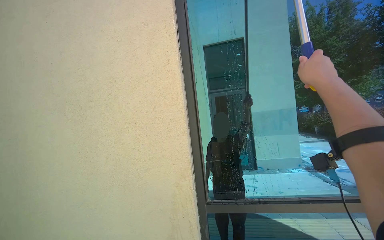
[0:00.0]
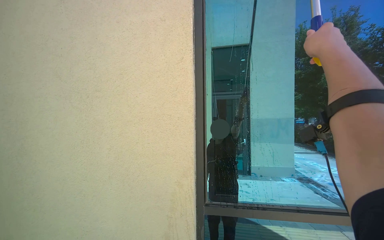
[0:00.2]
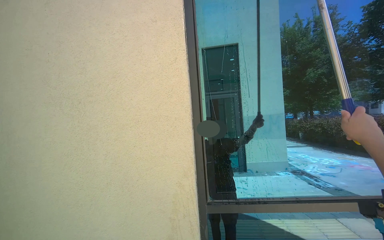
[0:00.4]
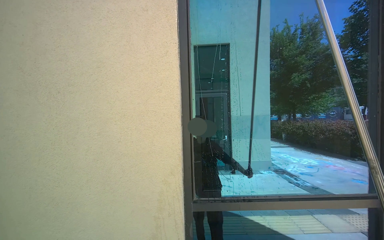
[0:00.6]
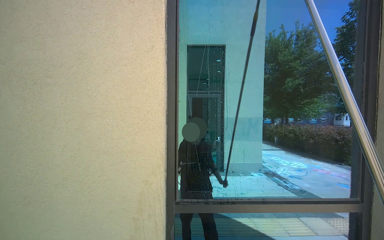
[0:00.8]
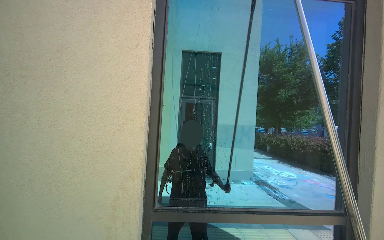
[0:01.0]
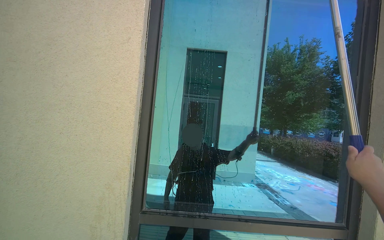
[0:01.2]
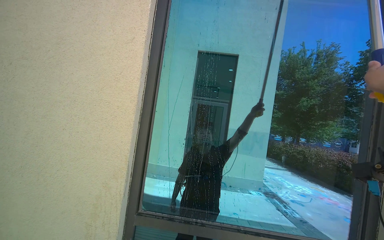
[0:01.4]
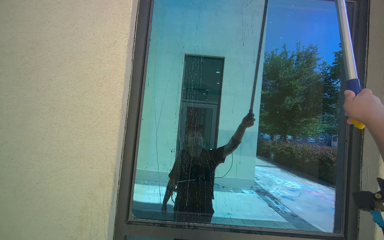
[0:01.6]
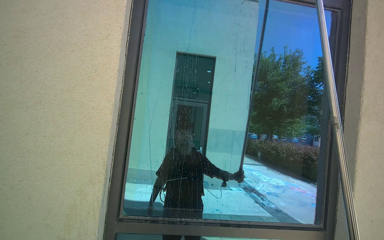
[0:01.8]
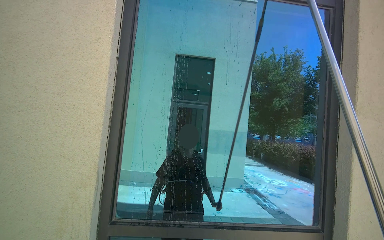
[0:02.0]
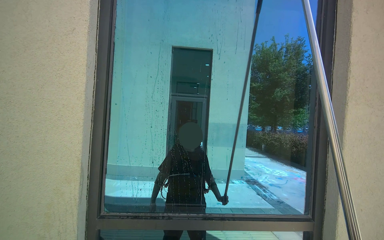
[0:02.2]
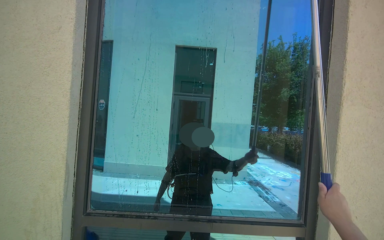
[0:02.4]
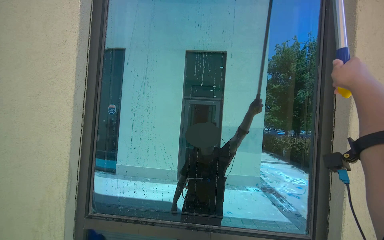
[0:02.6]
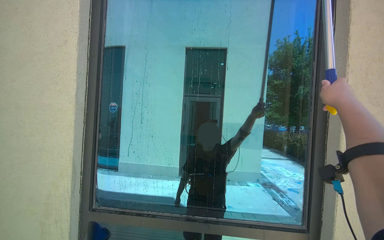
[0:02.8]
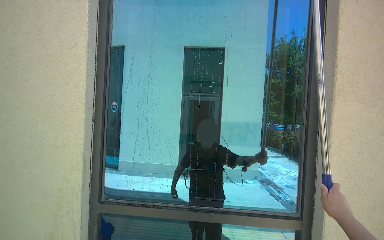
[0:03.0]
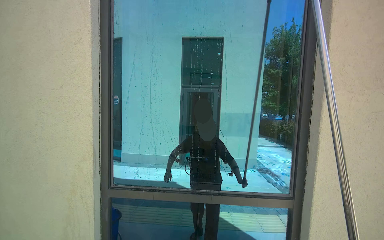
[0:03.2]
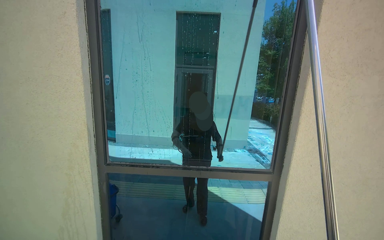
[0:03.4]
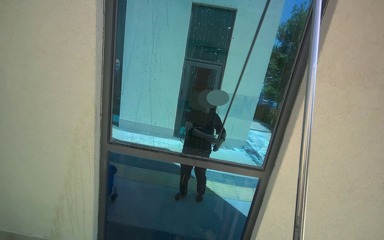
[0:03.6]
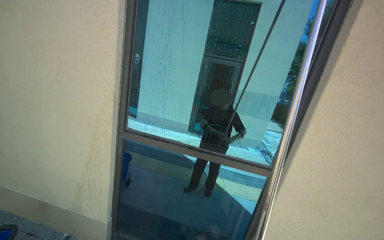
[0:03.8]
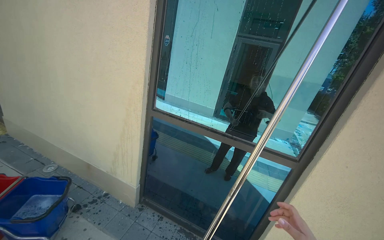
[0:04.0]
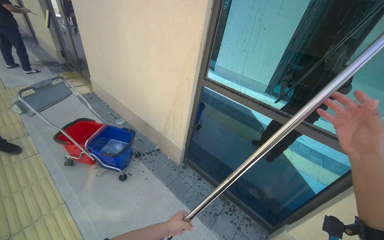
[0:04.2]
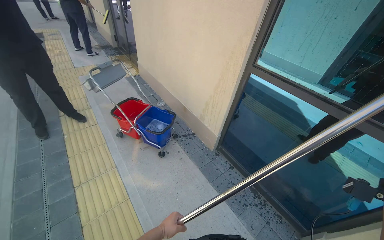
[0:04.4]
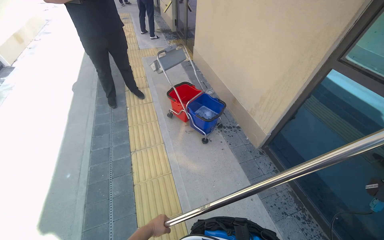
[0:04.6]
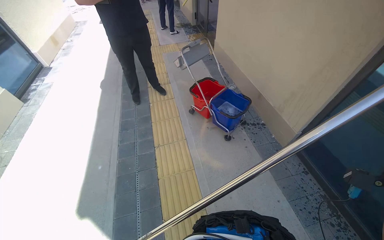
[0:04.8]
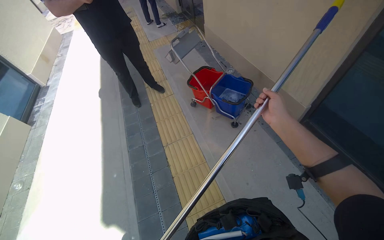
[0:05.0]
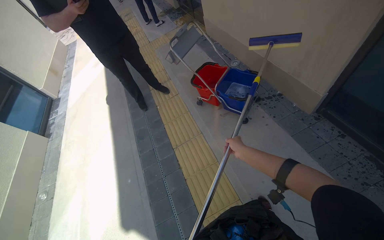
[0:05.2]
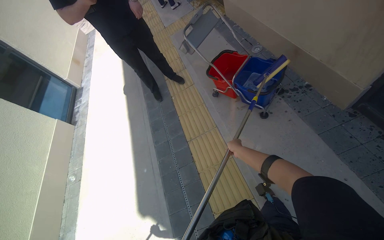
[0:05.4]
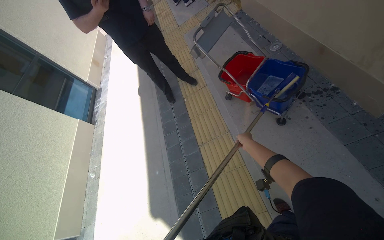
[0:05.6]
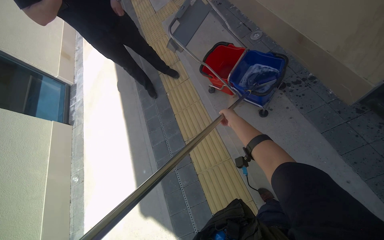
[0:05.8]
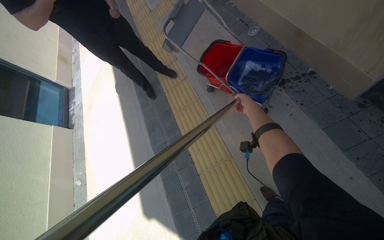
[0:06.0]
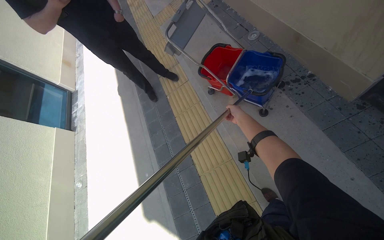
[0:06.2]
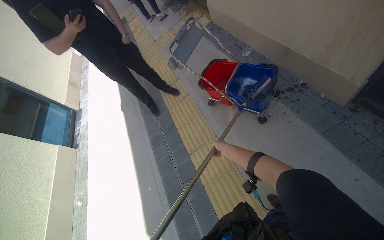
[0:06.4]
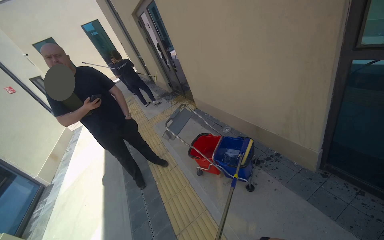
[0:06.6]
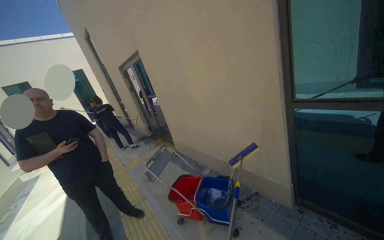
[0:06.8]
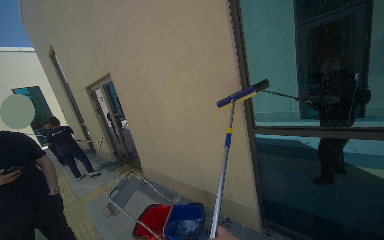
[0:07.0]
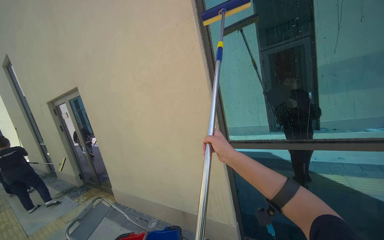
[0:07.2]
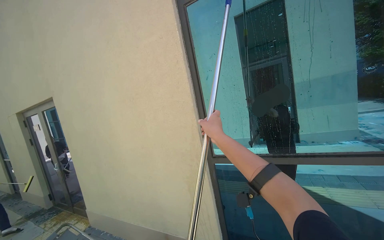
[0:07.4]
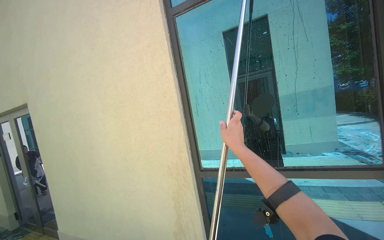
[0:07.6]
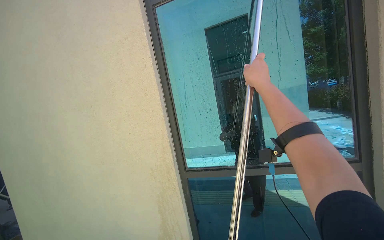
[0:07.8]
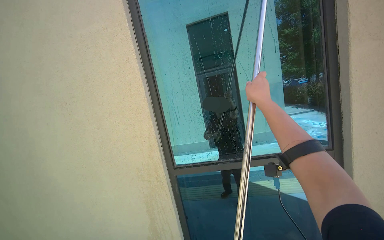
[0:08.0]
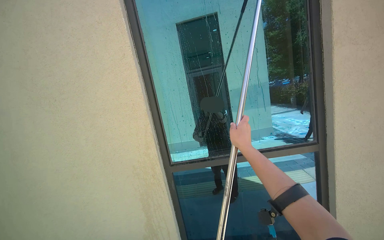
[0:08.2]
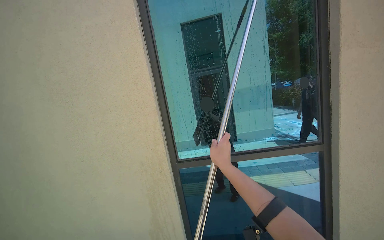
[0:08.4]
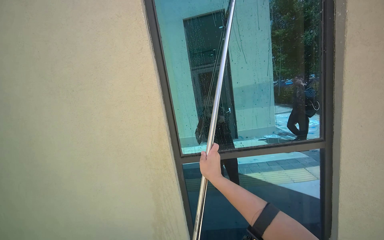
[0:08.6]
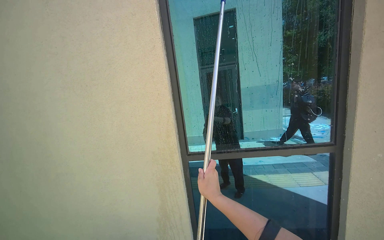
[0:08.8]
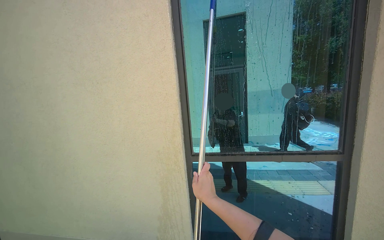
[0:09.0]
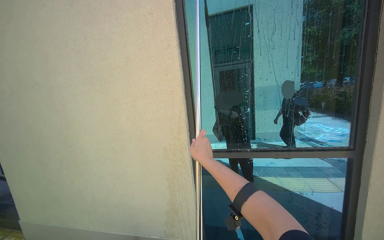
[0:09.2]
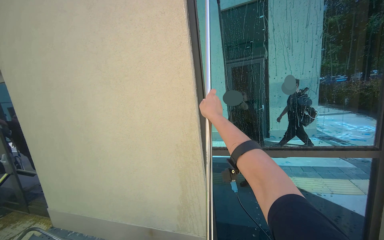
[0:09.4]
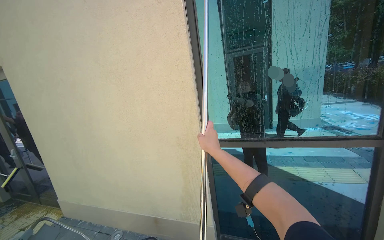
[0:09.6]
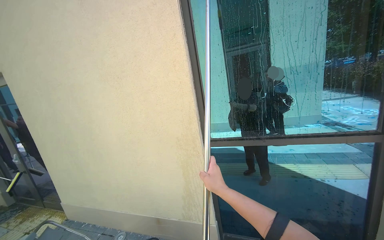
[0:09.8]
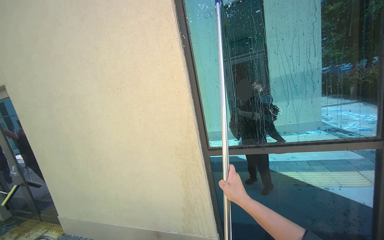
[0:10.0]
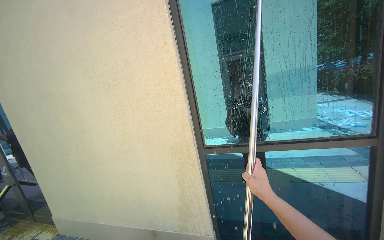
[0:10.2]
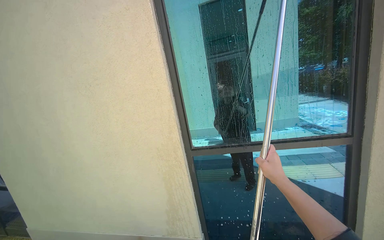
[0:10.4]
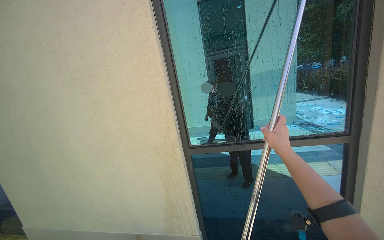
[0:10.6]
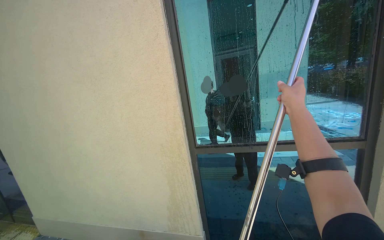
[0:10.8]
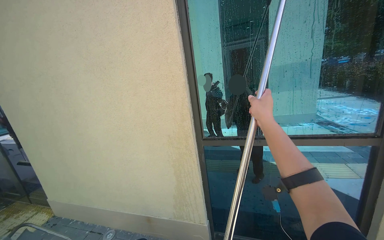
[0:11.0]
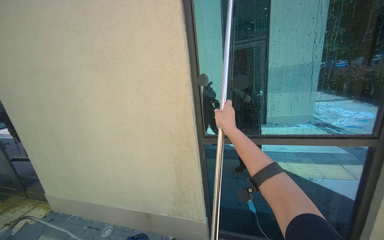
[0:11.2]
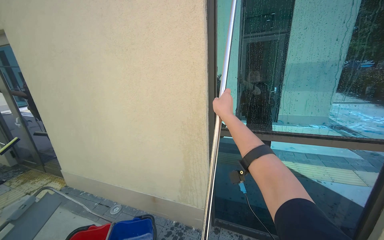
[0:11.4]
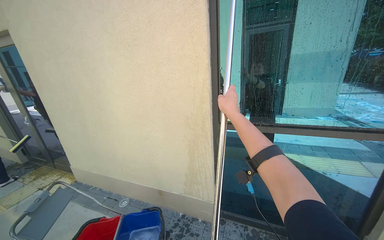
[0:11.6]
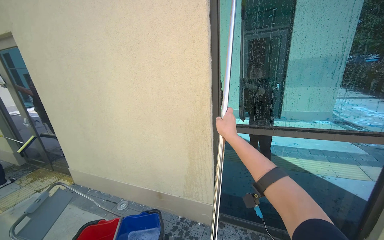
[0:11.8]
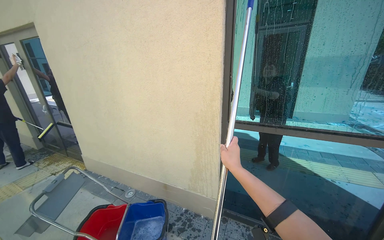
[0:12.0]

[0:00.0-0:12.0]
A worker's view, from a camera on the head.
Job: cleaning windows.
The whole recording: Cleaning building windows. The worker scrubs the building windows with a long-handled squeegee, frequently dipping it into a bucket.
0:03.0 to 0:04.4: The wearer looks approximately 50 degrees further to the left. The view tips downward by approximately 35 degrees.
0:04.4 to 0:06.0: The head travels roughly 50 cm. The view pans to the left by roughly 35 degrees. The view tips downward by roughly 25 degrees.
0:06.0 to 0:07.6: The view swings some 40 degrees to the right. The view tips upward by some 80 degrees.
0:07.6 to 0:09.0: The right hand travels down the picture and to the left by about 30 cm.
0:09.0 to 0:10.4: The right hand heads to the right, covering about 30 cm, and travels up the picture and back again, some 25 cm each way.
0:10.4 to 0:12.0: The right hand is displaced to the left by some 30 cm, and reaches some 20 cm up the picture, then returns.

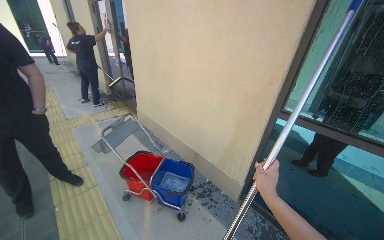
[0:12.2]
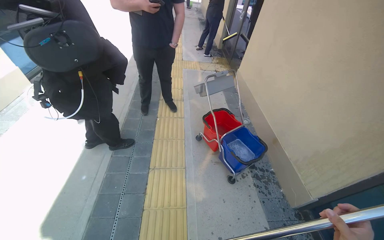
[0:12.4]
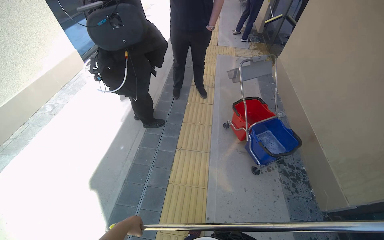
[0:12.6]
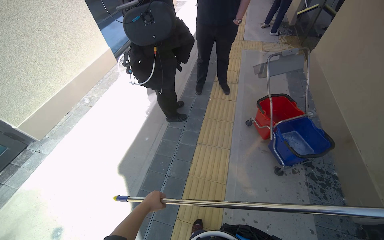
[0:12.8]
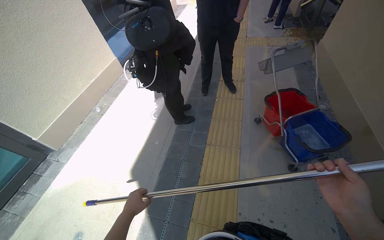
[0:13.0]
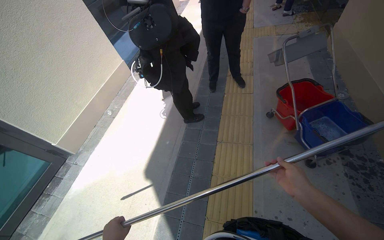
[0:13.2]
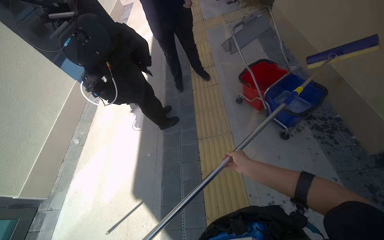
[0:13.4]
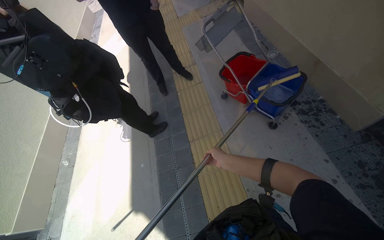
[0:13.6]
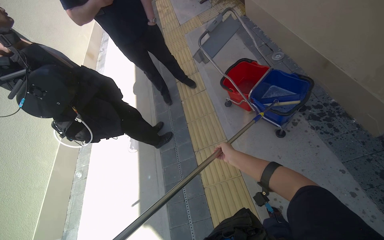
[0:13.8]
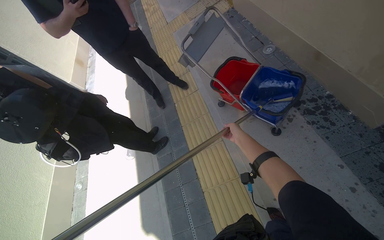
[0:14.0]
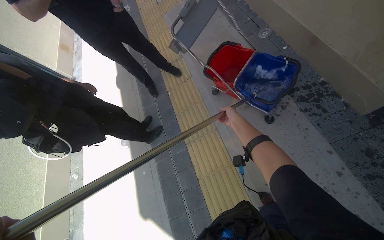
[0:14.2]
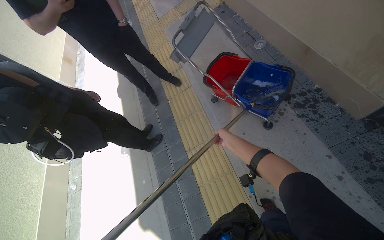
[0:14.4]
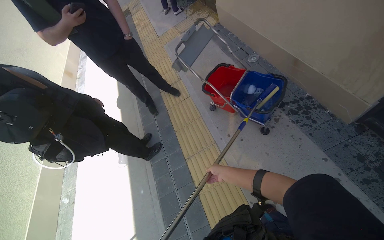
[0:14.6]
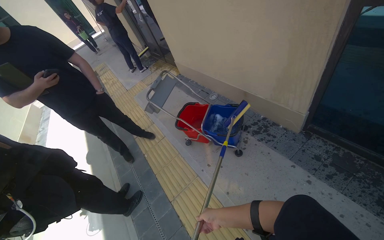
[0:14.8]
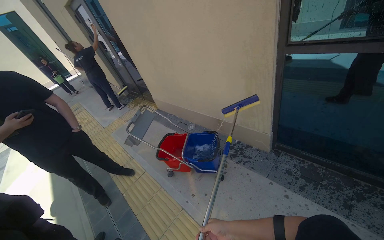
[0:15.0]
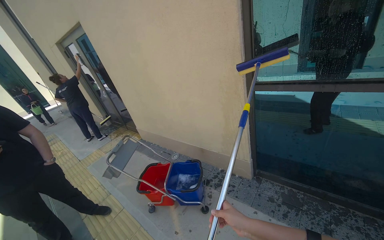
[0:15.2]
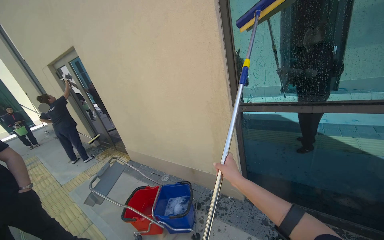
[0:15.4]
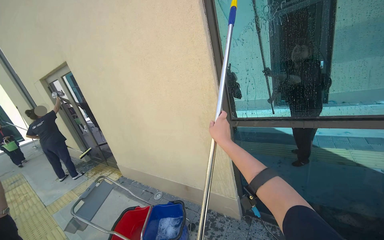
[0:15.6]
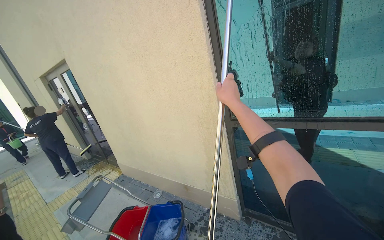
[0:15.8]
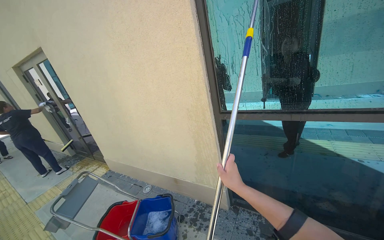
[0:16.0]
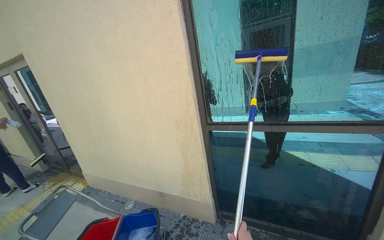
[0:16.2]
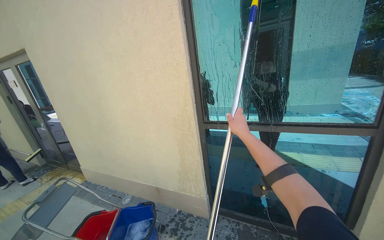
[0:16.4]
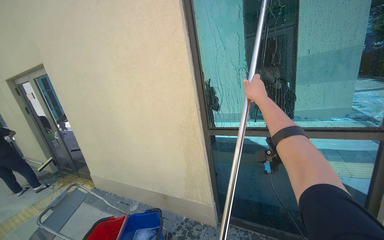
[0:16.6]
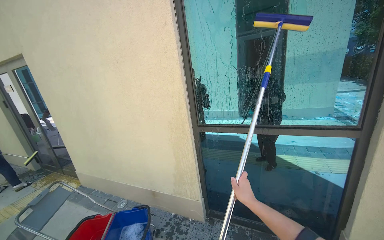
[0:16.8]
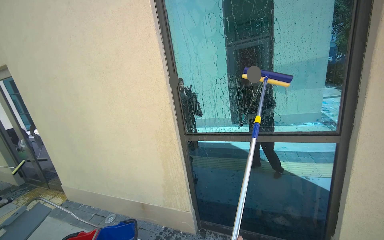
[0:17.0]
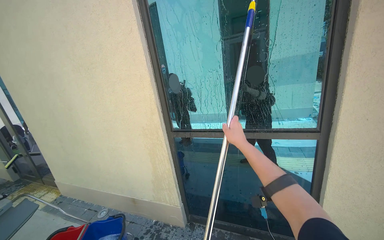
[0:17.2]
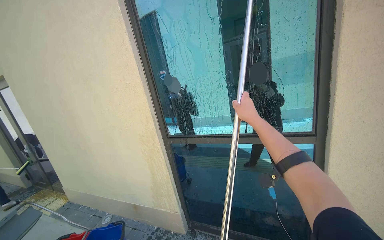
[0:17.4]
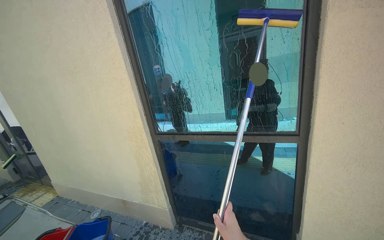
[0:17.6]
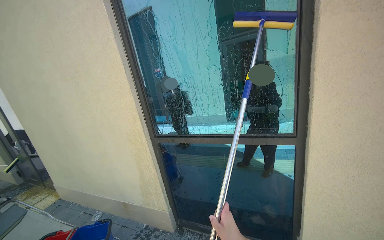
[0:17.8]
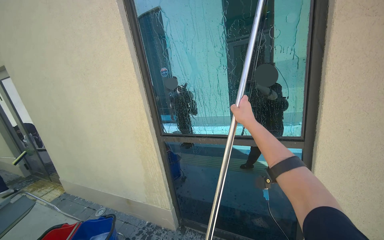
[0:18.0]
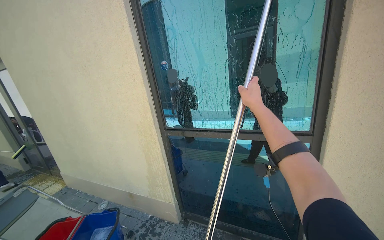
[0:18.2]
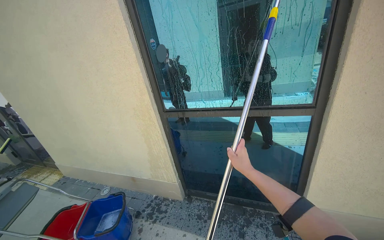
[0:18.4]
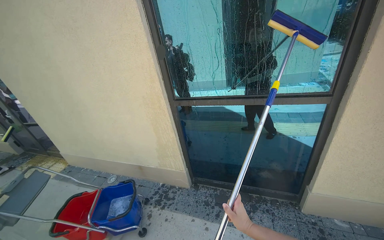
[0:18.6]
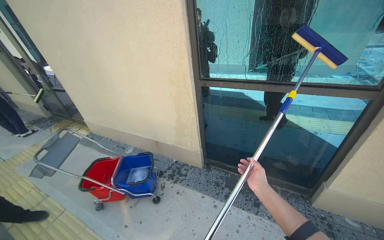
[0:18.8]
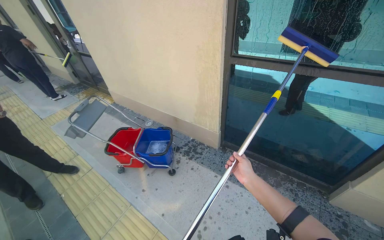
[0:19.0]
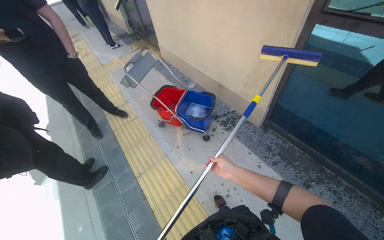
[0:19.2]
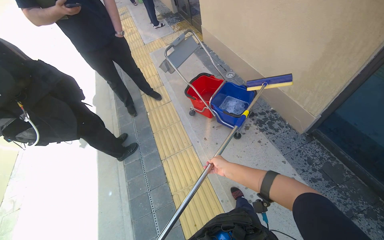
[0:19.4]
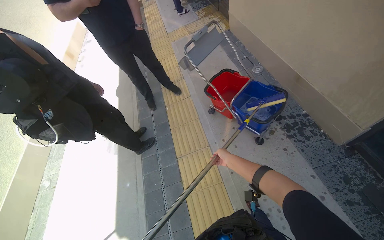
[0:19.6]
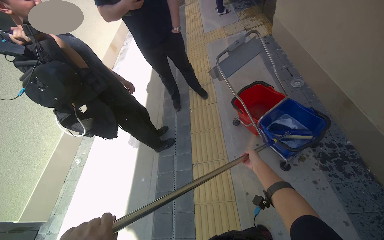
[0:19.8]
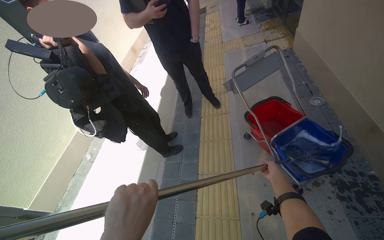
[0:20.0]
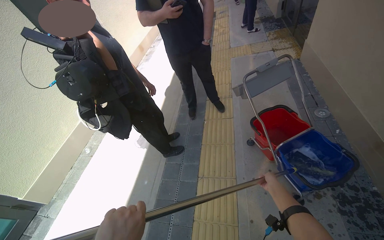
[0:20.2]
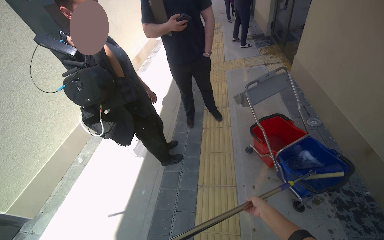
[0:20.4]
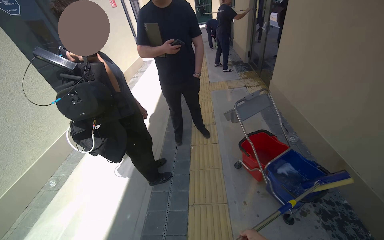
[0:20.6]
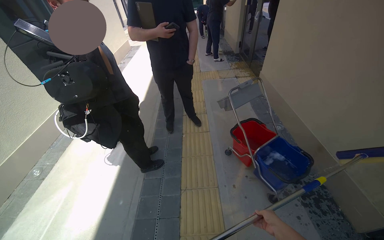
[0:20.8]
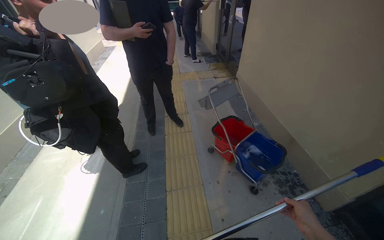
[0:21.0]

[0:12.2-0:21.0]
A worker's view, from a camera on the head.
Job: cleaning windows.
The whole recording: Cleaning building windows. The worker scrubs the building windows with a long-handled squeegee, frequently dipping it into a bucket.
0:12.2 to 0:13.6: The view pans to the left by roughly 45 degrees. The wearer looks some 20 degrees further downward.
0:13.6 to 0:15.2: The wearer looks about 35 degrees further to the right. The view tilts approximately 45 degrees upward.
0:15.2 to 0:16.6: The view tips upward by about 15 degrees. The right hand swings up and down the picture, roughly 50 cm each way, with 2 reversals.
0:18.0 to 0:19.6: The head travels about 70 cm. The wearer looks roughly 50 degrees further to the left. The camera pitches downward, by approximately 50 degrees.
0:19.6 to 0:21.0: The right hand moves nearer to the camera, roughly 20 cm.
